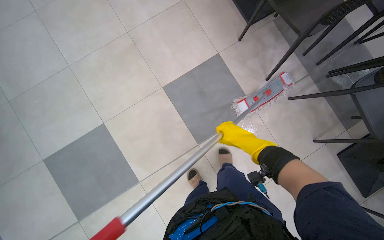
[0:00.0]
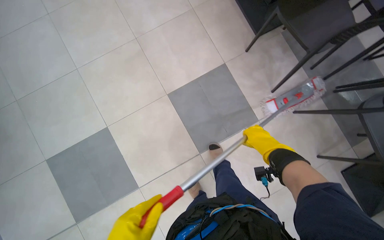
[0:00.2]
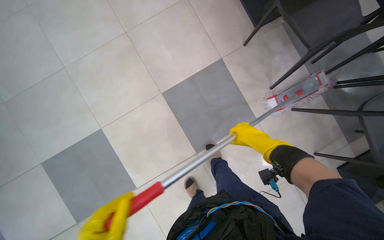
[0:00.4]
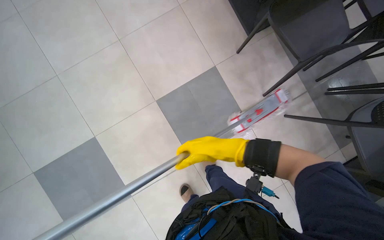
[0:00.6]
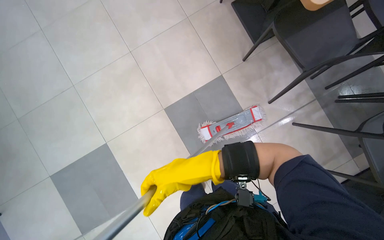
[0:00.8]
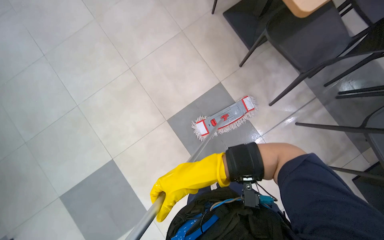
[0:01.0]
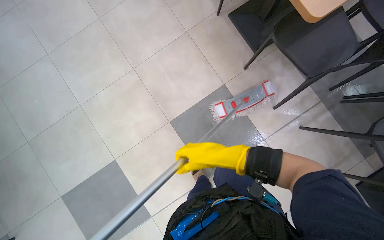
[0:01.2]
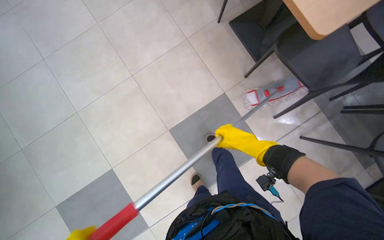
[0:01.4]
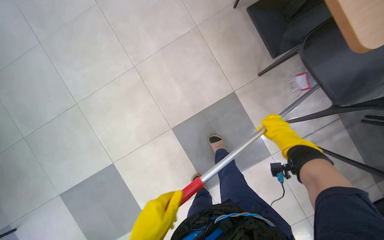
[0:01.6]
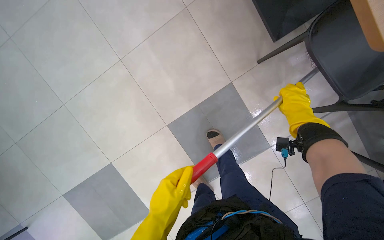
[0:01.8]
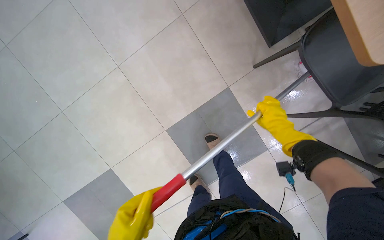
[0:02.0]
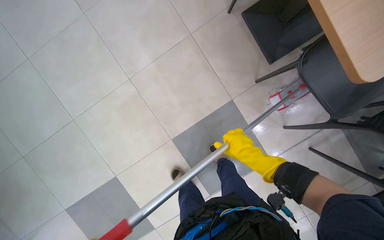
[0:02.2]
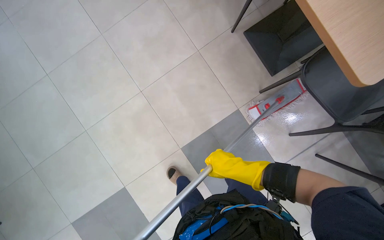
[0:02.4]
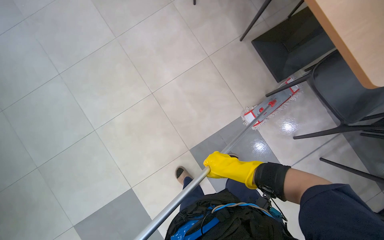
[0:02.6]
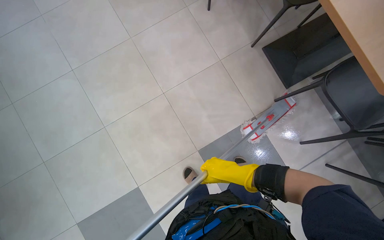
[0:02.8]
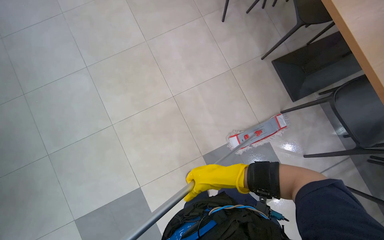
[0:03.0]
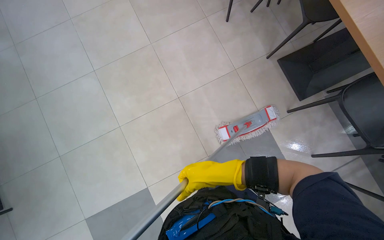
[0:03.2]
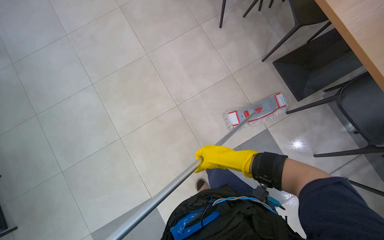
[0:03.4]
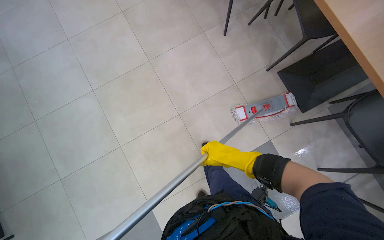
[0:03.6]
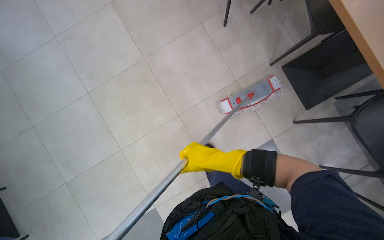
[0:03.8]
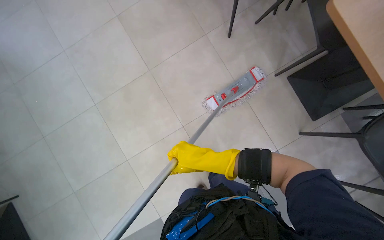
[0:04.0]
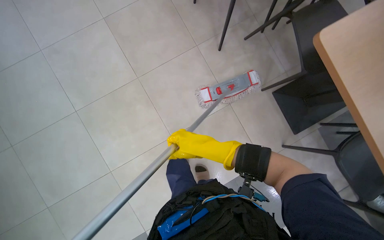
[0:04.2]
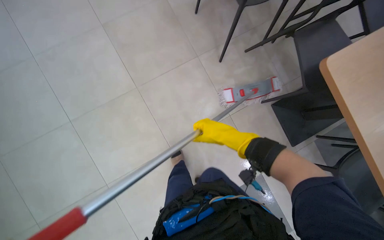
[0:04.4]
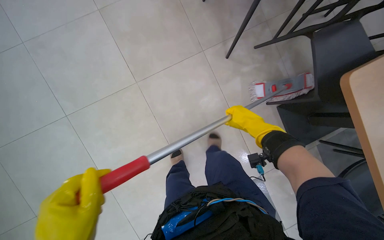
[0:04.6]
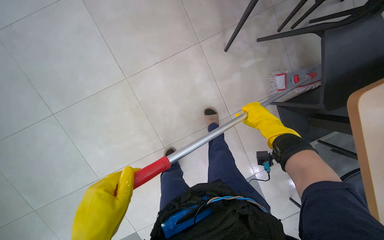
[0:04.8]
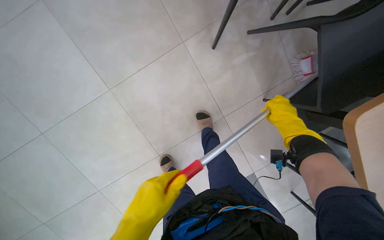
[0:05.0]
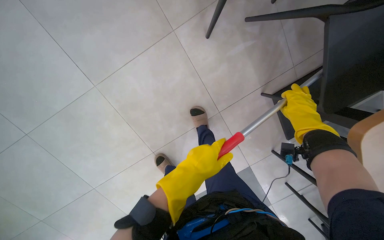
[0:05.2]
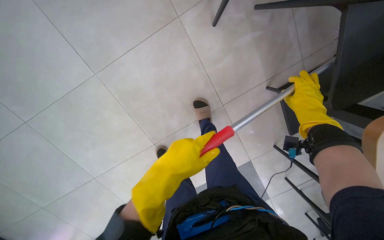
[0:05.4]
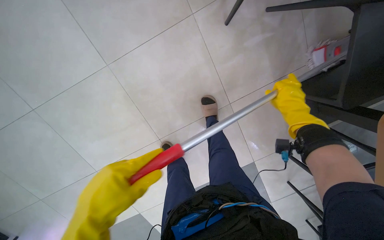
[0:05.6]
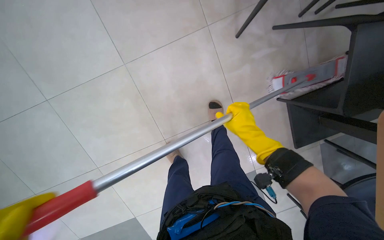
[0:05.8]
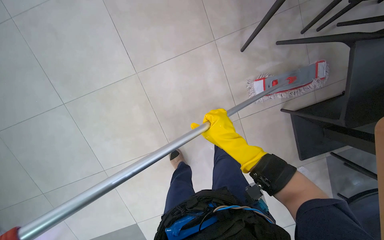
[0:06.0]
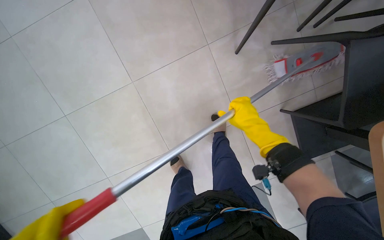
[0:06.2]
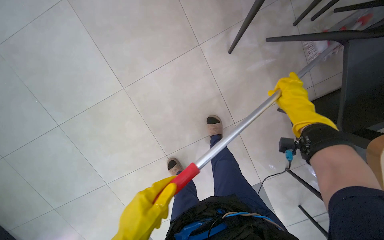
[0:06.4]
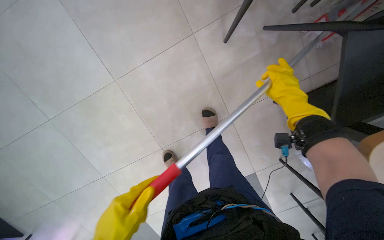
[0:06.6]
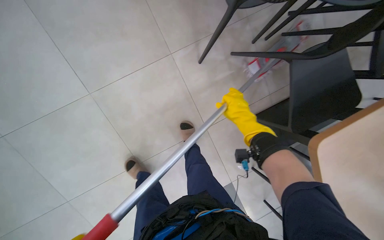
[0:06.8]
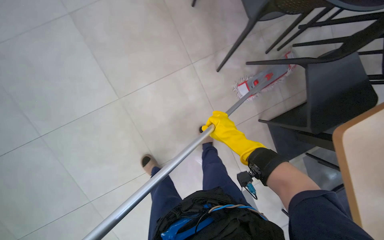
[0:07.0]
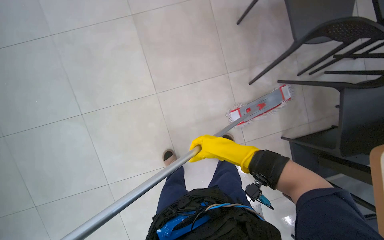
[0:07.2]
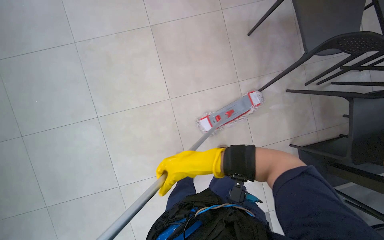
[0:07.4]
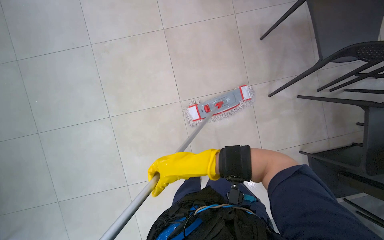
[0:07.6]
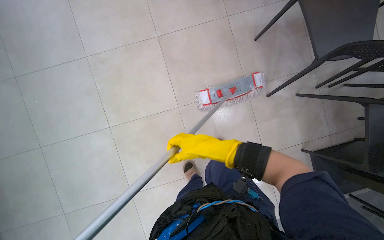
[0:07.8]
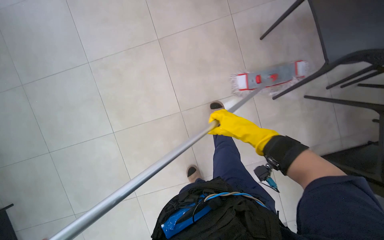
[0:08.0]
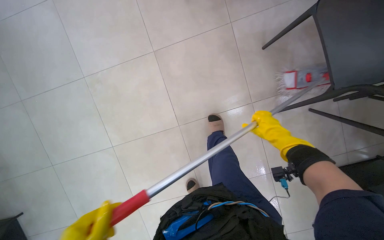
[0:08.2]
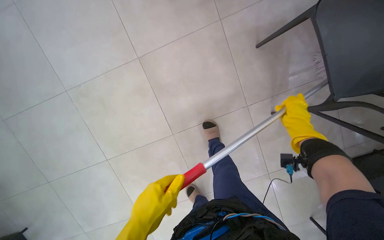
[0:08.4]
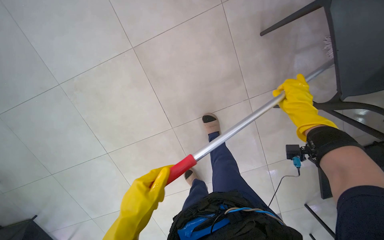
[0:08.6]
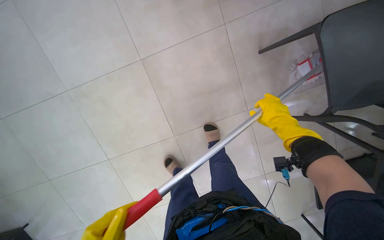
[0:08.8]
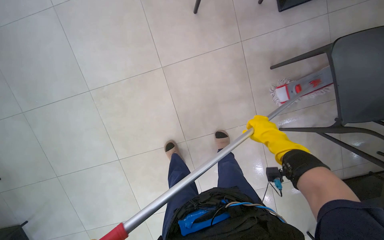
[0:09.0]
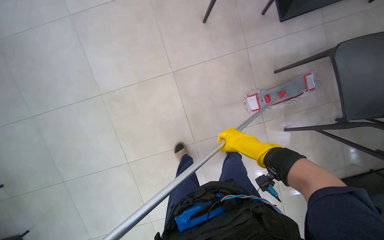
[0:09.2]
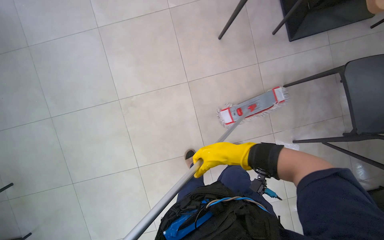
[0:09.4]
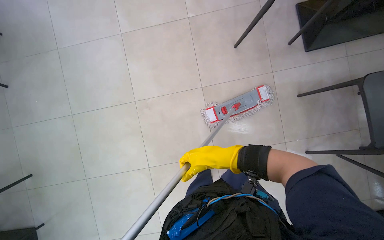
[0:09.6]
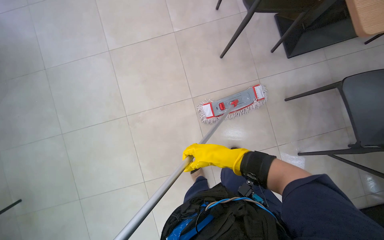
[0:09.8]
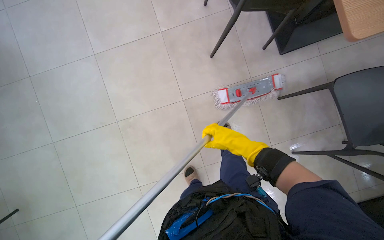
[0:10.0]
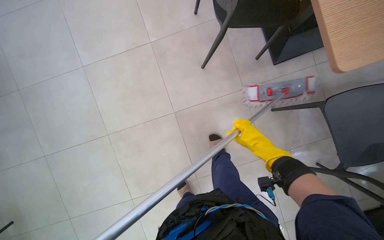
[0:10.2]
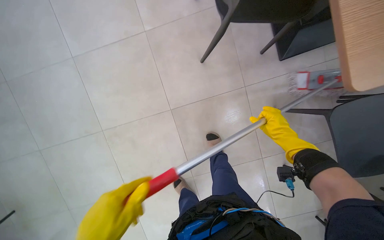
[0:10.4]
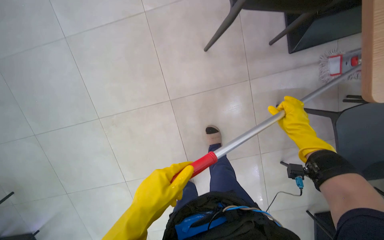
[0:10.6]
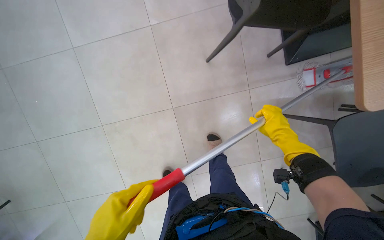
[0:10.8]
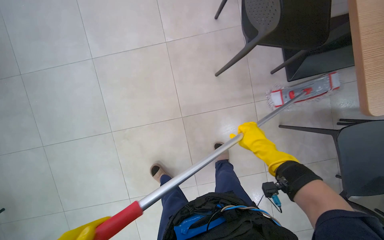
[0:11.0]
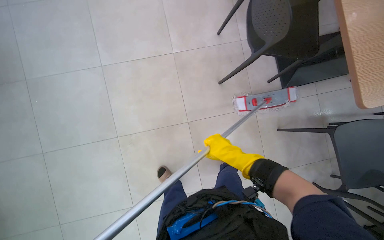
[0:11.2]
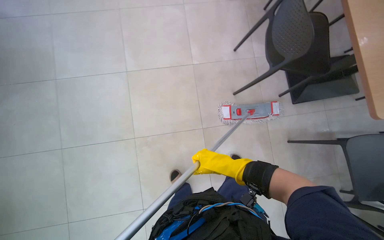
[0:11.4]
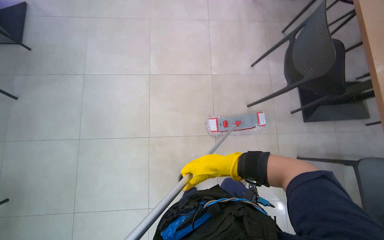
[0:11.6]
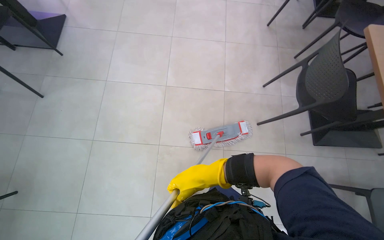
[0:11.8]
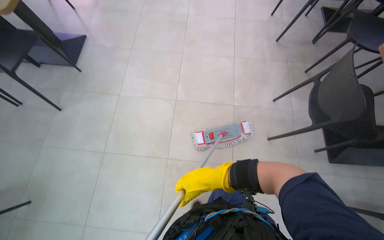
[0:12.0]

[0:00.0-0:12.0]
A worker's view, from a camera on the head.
Job: mopping floor.
The whole recording: Mopping cafeteria floor. The worker mops the cafeteria floor, periodically rinsing and wringing the mop head.
0:00.0 to 0:01.6: The wearer moves roughly 50 cm.
0:01.6 to 0:03.0: The right hand is displaced to the left and nearer to the camera by some 60 cm.
0:03.0 to 0:04.4: The camera travels about 50 cm.
0:06.0 to 0:07.6: The right hand heads nearer to the camera and to the left, covering approximately 40 cm.
0:09.0 to 0:10.4: The right hand moves roughly 40 cm to the left and comes back.
0:10.4 to 0:12.0: The camera is carried about 50 cm. The view tilts roughly 20 degrees upward.

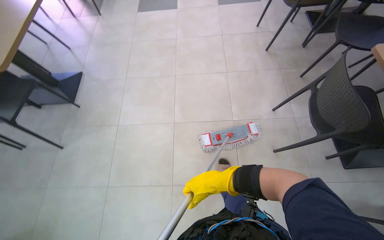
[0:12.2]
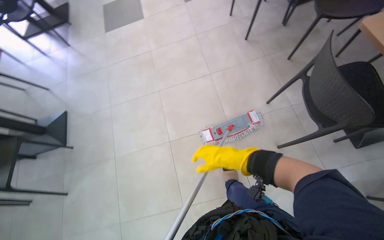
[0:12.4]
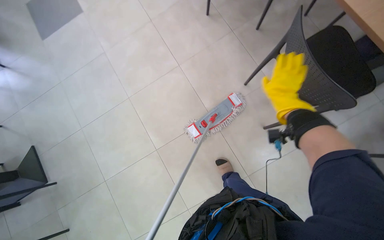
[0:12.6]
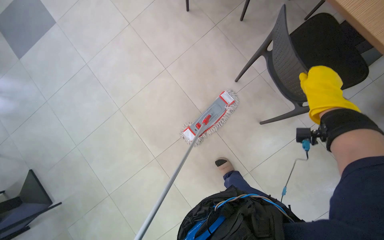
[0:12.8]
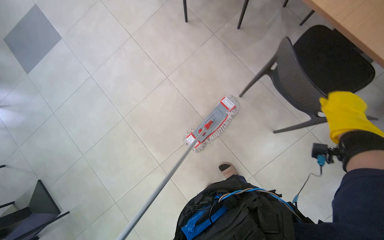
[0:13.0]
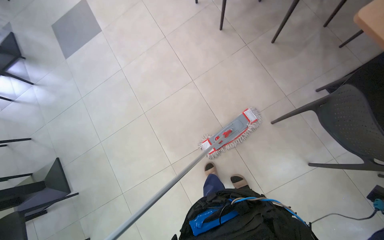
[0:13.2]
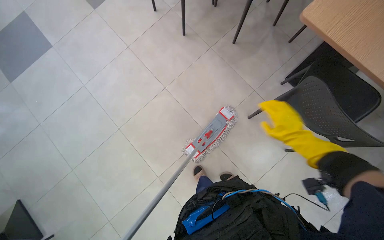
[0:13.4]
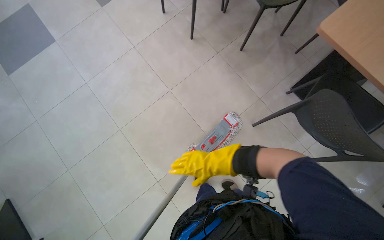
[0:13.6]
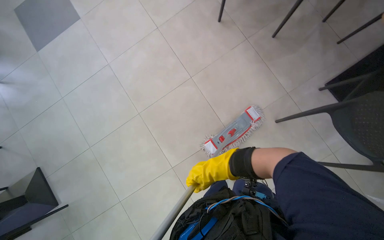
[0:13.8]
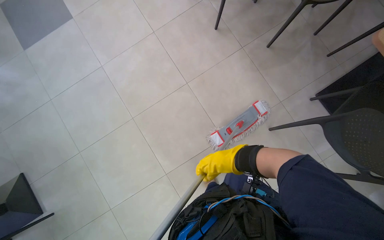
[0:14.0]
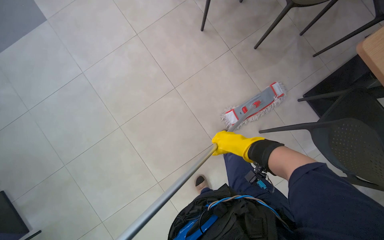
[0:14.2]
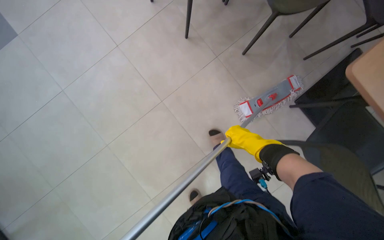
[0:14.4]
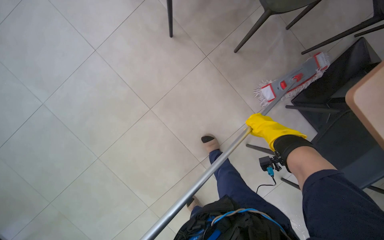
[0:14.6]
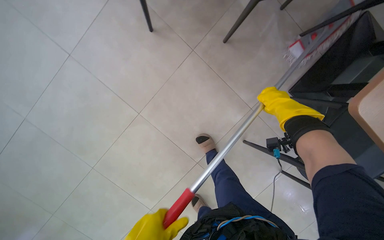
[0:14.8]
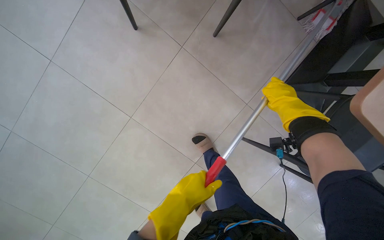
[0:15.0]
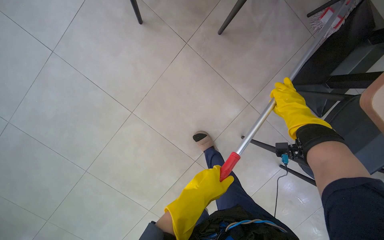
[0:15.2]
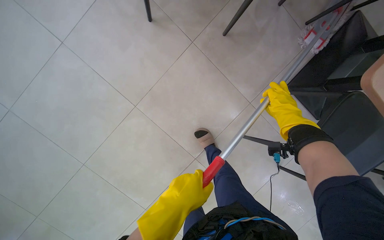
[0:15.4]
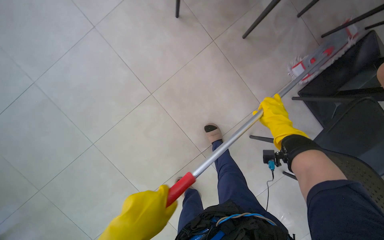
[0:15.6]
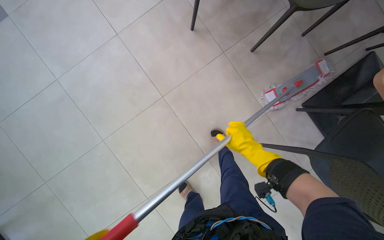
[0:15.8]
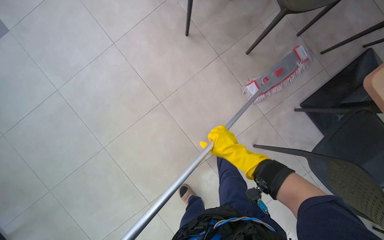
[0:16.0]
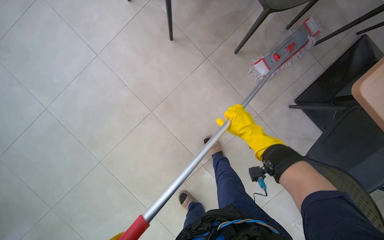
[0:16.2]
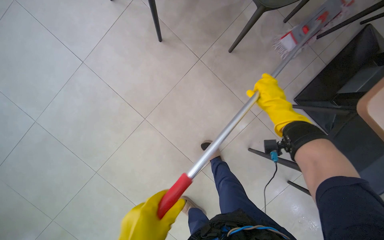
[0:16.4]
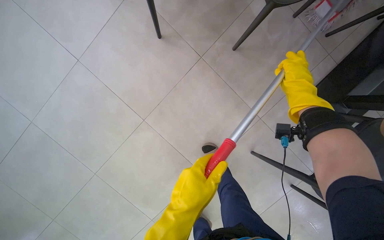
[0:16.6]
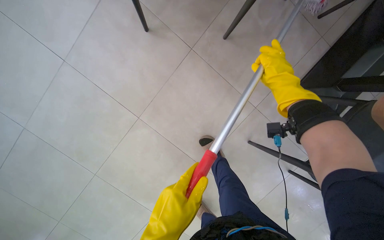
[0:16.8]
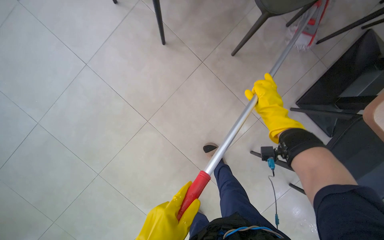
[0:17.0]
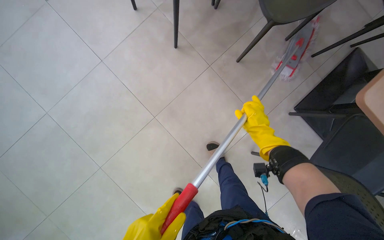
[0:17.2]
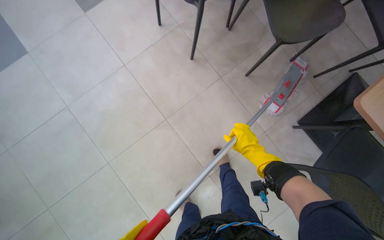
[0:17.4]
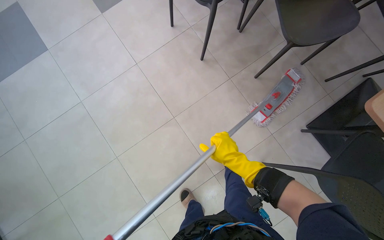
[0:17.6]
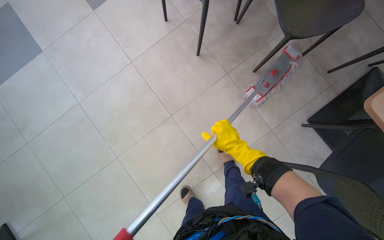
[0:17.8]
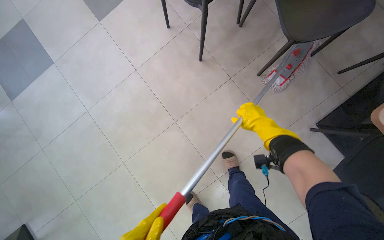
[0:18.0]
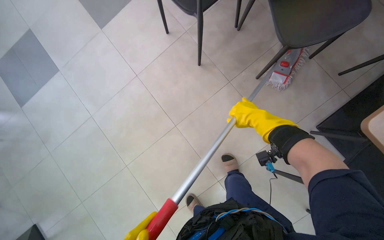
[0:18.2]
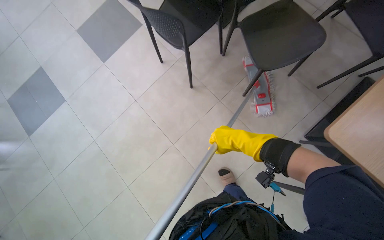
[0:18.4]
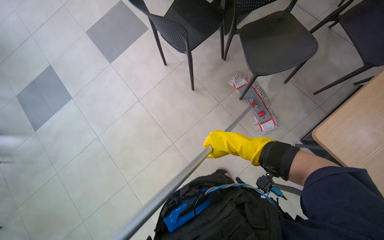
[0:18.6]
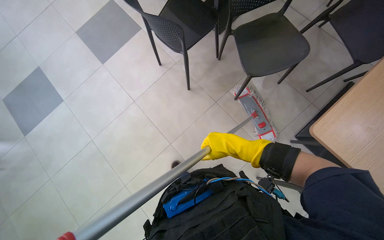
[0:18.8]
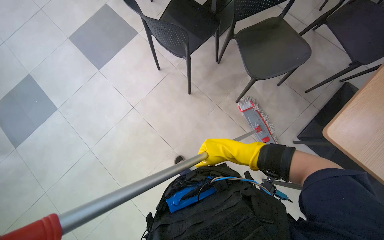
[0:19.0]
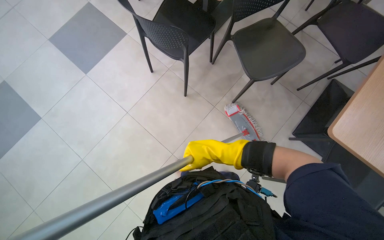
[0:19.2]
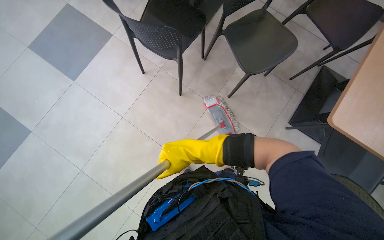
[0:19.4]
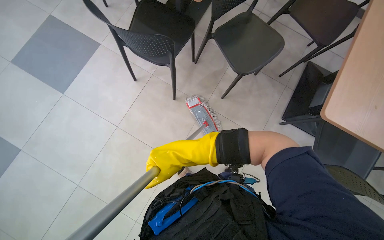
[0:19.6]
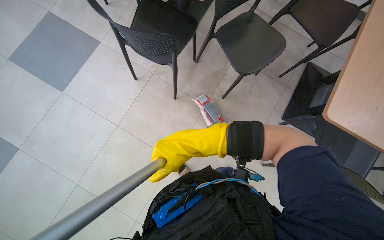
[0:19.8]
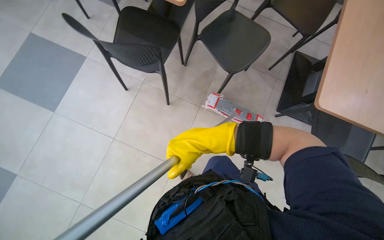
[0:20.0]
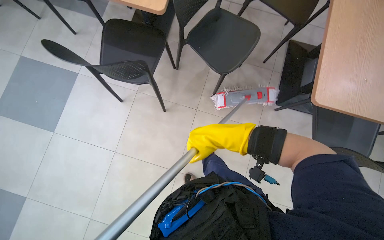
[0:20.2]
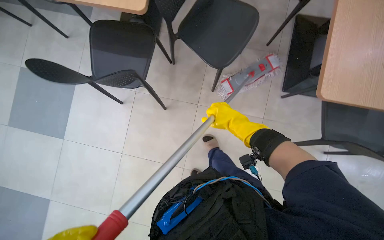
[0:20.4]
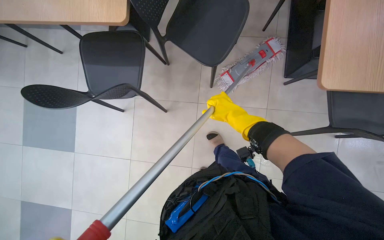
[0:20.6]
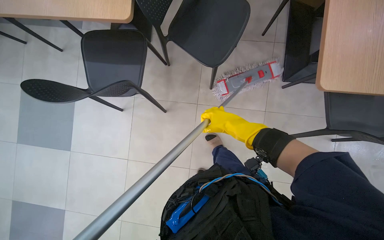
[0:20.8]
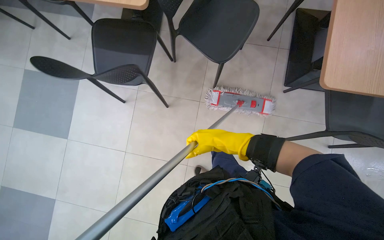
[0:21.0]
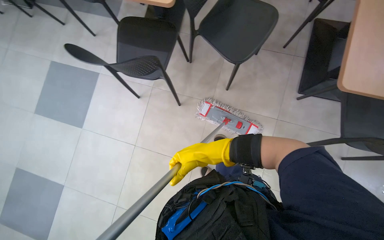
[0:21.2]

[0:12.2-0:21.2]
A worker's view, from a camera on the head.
Job: mopping floor.
The whole recording: Mopping cafeteria floor. The worker mops the cafeteria floor, periodically rinsing and wringing the mop head.
0:12.2 to 0:13.8: The camera travels some 60 cm. The scene rotates counterclockwise by approximately 35 degrees.
0:13.8 to 0:15.2: The head travels about 60 cm. The head rotates approximately 20 degrees to the right.
0:15.2 to 0:16.6: The right hand moves up the picture, about 15 cm, and goes to the left and returns, approximately 40 cm each way.
0:16.6 to 0:18.2: The right hand goes about 25 cm to the left.
0:18.2 to 0:19.8: The head rotates some 25 degrees to the right. The right hand shifts roughly 35 cm to the left and nearer to the camera.
0:19.8 to 0:21.2: The right hand moves farther from the camera, some 10 cm, and travels to the right and back again, approximately 15 cm each way.
